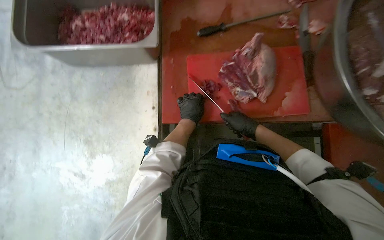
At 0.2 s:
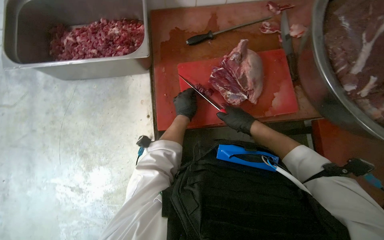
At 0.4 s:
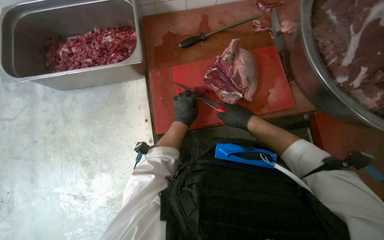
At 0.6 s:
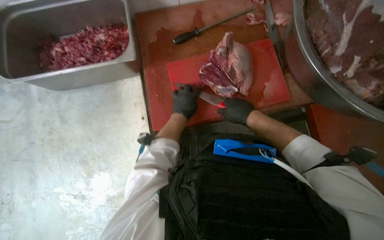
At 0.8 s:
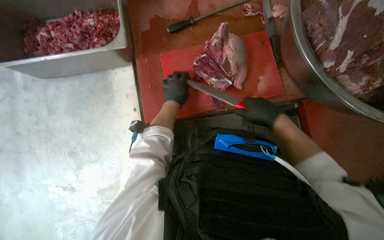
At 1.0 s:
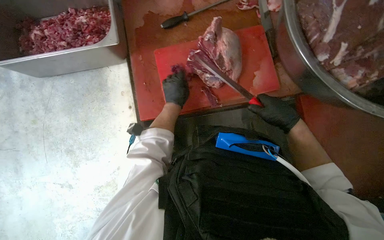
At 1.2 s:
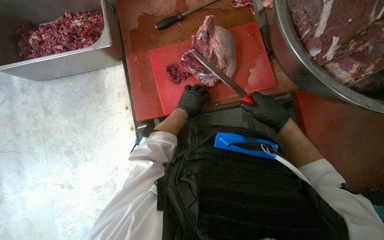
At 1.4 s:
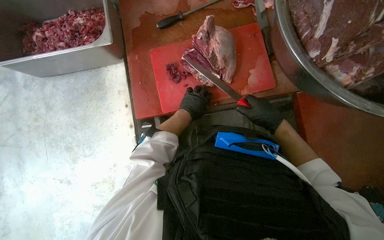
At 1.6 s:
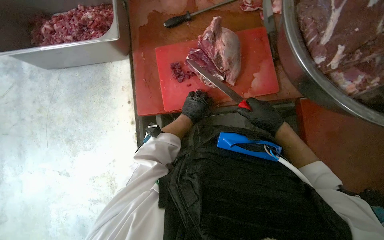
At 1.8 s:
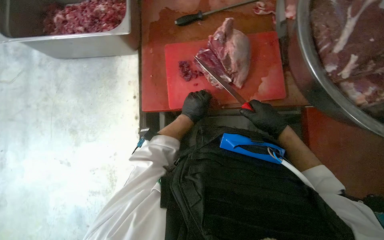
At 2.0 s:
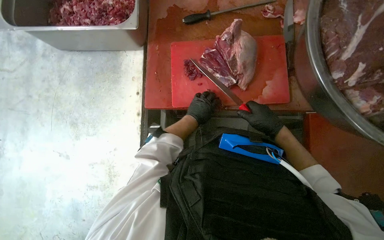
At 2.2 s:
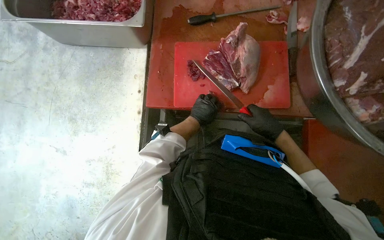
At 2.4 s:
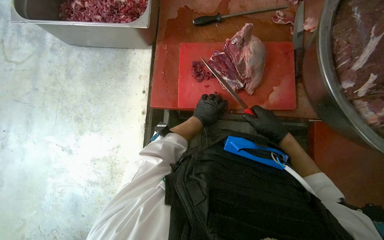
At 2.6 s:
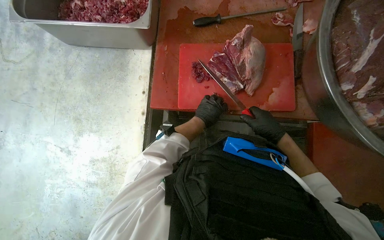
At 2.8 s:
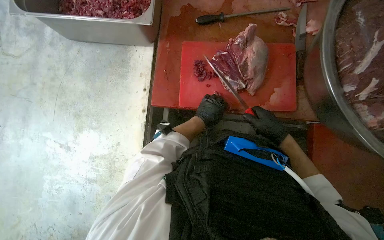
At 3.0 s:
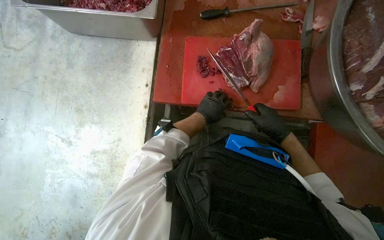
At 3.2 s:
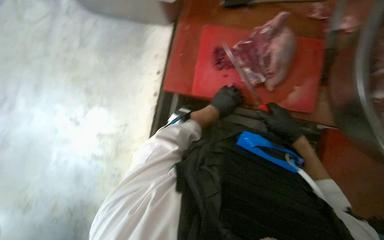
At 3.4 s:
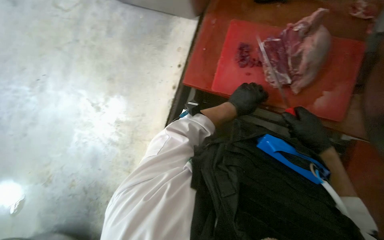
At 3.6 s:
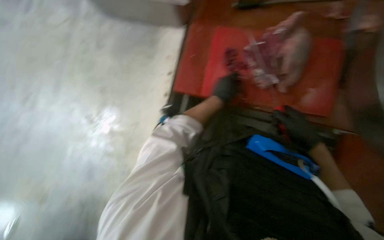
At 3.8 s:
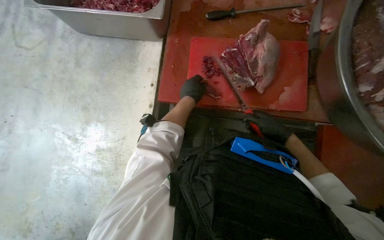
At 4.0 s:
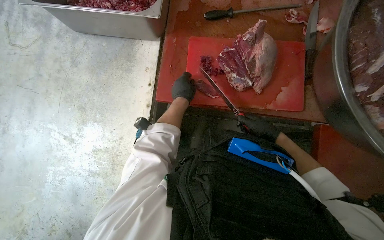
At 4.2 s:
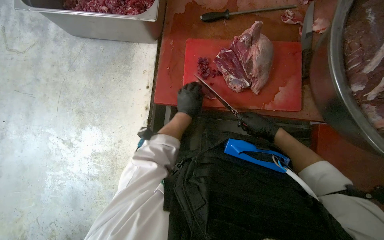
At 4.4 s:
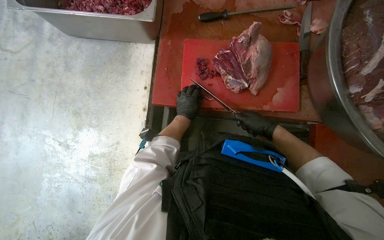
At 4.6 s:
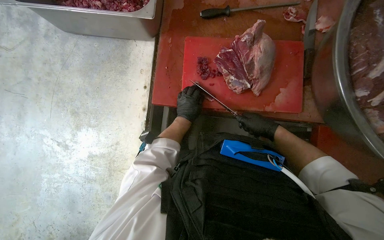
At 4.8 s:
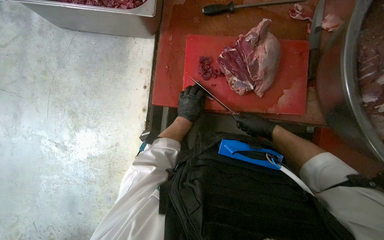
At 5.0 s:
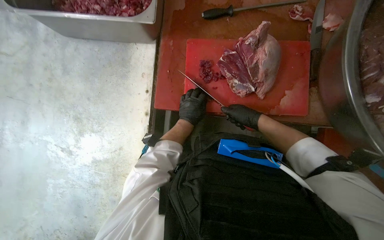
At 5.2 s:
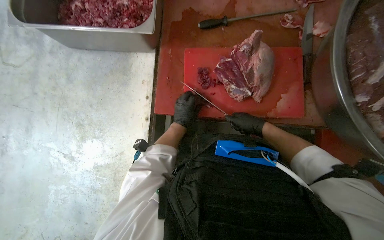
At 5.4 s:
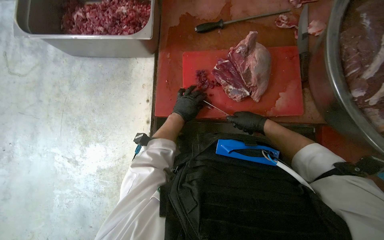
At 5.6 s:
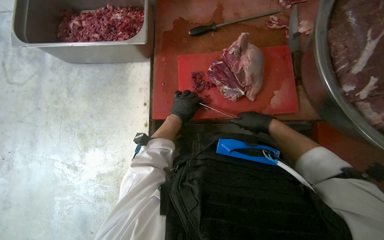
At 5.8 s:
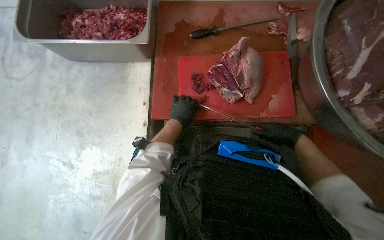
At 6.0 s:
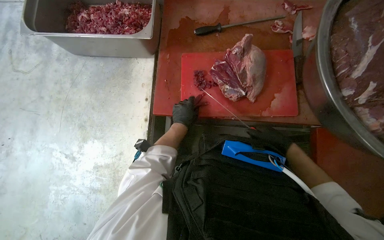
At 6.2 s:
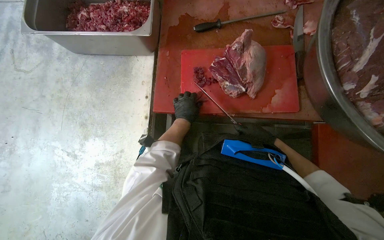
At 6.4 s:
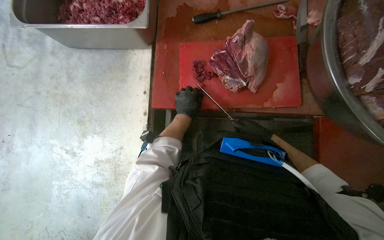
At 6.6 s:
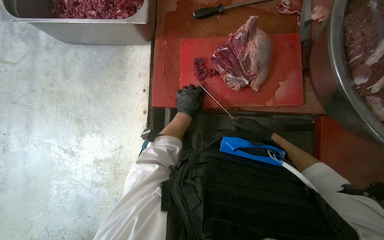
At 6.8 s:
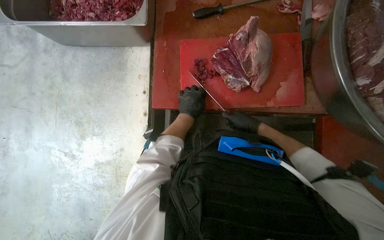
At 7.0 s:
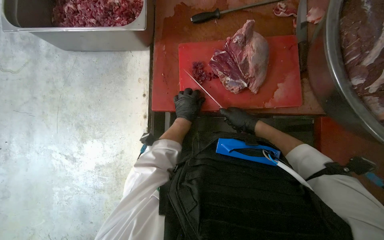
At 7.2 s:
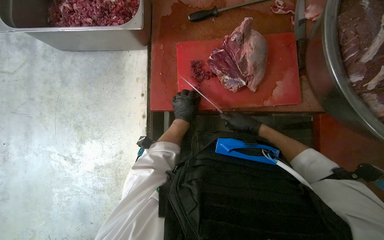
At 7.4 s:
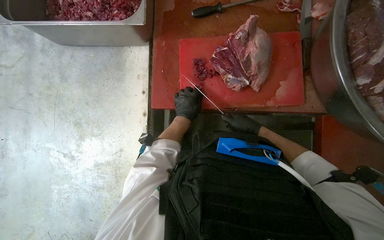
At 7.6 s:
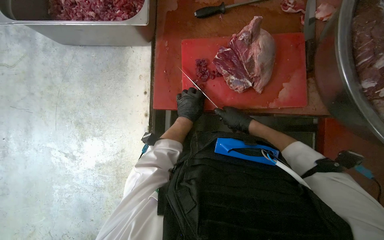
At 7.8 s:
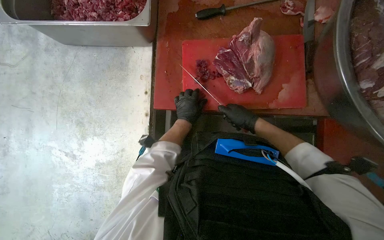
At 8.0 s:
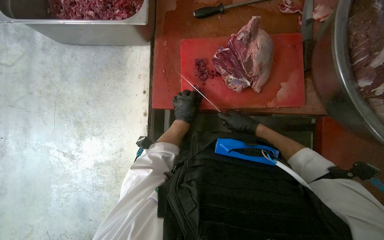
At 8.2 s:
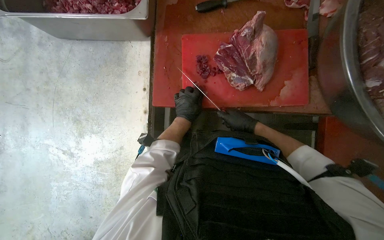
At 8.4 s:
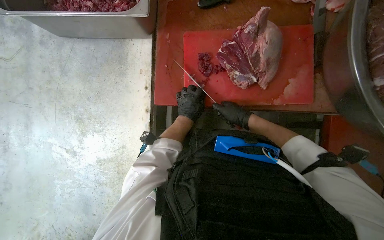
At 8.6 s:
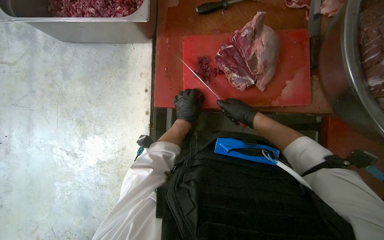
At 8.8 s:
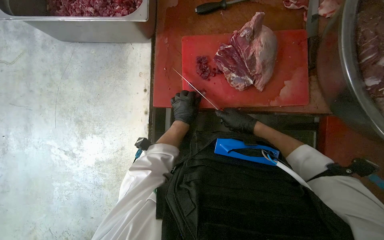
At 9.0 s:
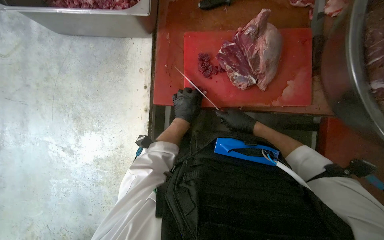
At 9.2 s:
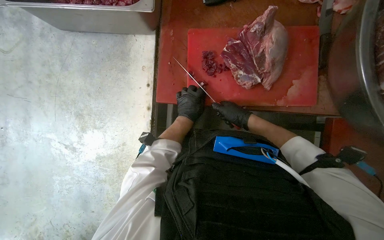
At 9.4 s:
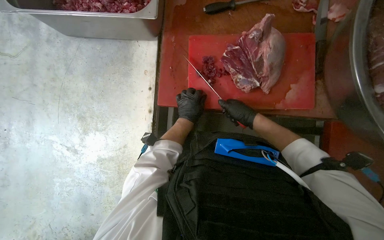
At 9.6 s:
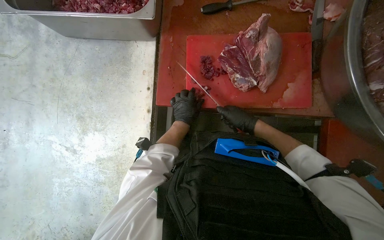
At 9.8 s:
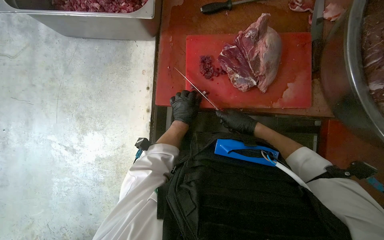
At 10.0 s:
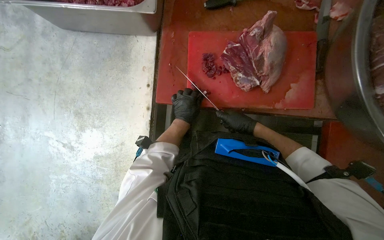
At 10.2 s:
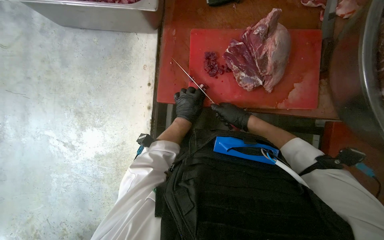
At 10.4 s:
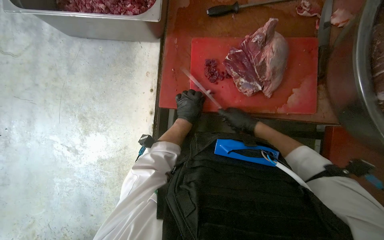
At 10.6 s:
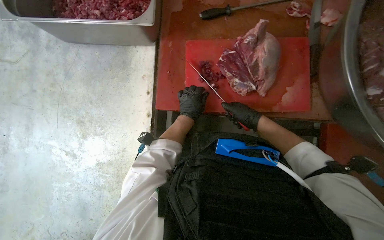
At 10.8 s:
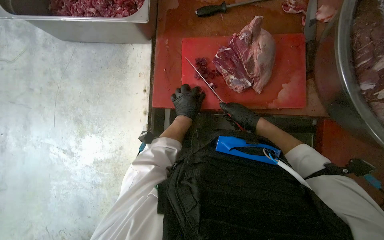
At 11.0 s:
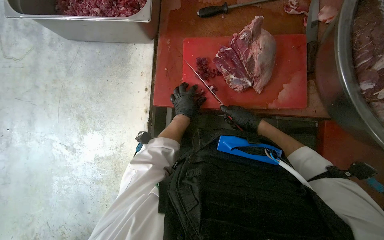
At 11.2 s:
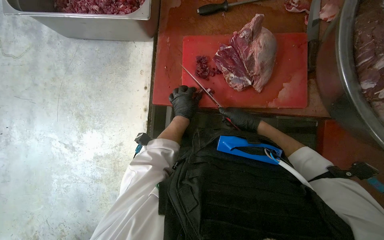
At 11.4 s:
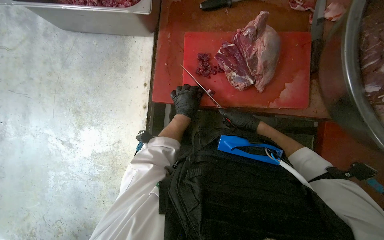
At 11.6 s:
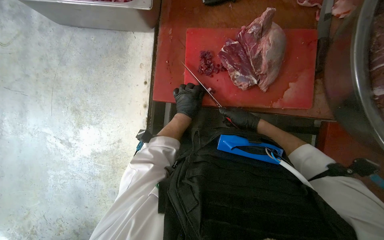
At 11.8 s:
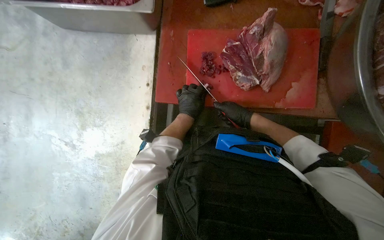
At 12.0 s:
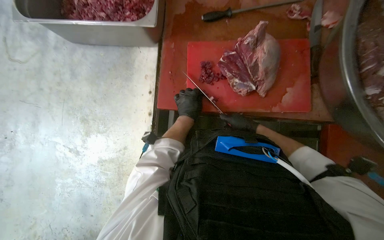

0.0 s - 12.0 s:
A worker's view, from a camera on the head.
Job: preparing food.
The whole recording: Cutting meat on board. The worker cuts pieces of meat on a red cutting board with a knife.
0.0 s - 1.6 s: The right hand shifts about 10 cm nearer to the camera.
1.6 s - 3.0 s: The hands stay close to where they were, moving slightly.
3.0 s - 4.4 s: The left hand goes about 10 cm farther from the camera.
4.4 s - 6.0 s: The hands stay close to where they were, moving slightly.
6.0 s - 7.6 s: The right hand moves to the left and farther from the camera, approximately 15 cm.
7.6 s - 12.0 s: The hands make small movements and keep their place.

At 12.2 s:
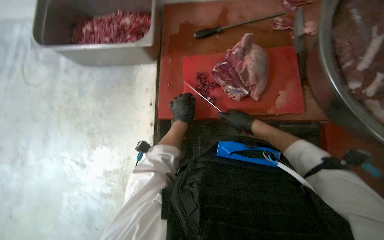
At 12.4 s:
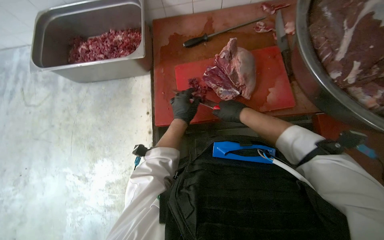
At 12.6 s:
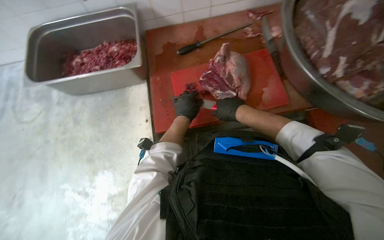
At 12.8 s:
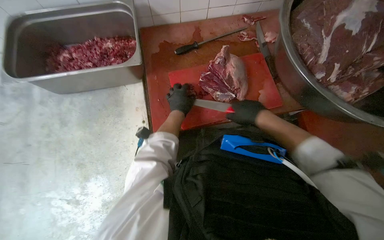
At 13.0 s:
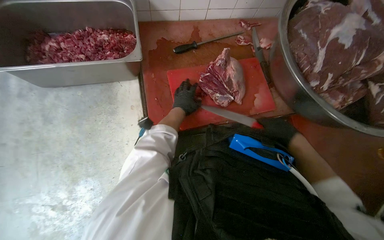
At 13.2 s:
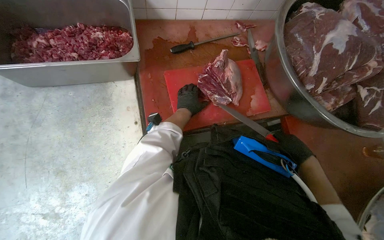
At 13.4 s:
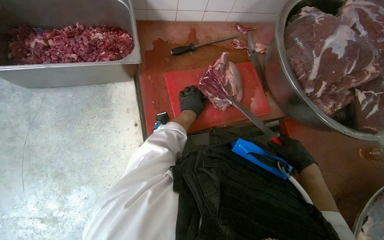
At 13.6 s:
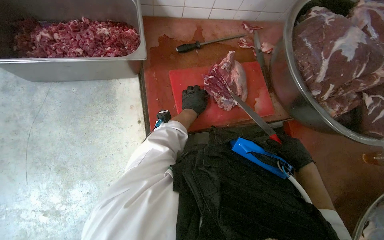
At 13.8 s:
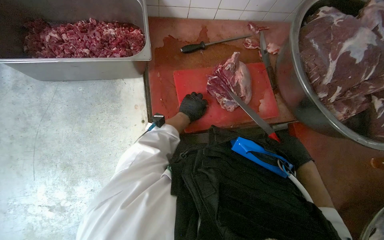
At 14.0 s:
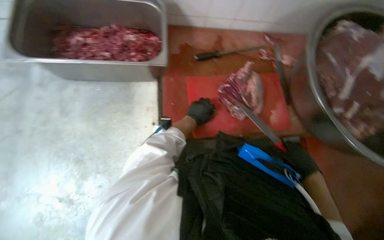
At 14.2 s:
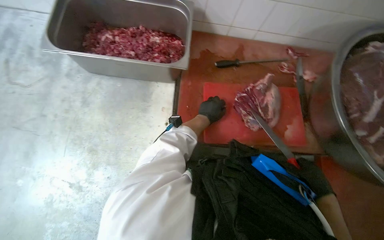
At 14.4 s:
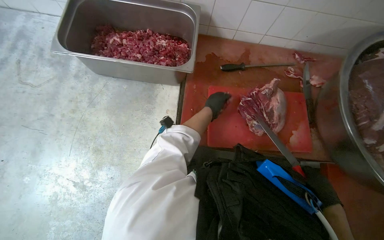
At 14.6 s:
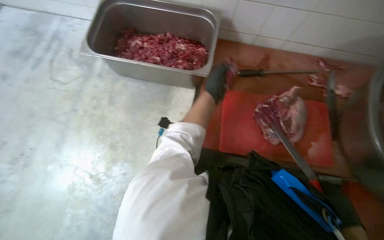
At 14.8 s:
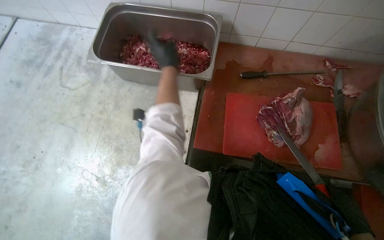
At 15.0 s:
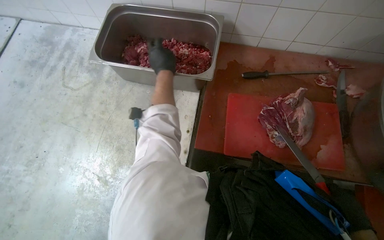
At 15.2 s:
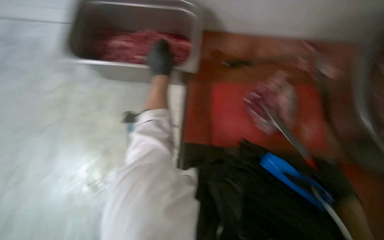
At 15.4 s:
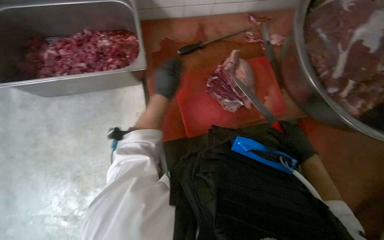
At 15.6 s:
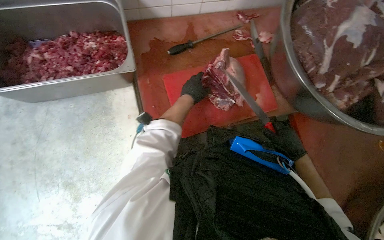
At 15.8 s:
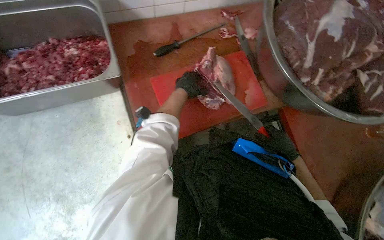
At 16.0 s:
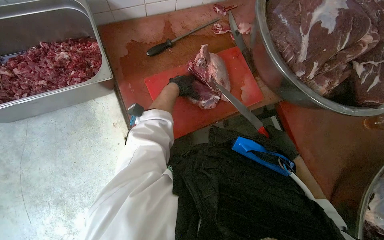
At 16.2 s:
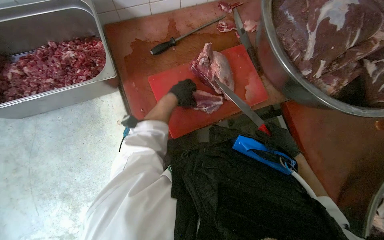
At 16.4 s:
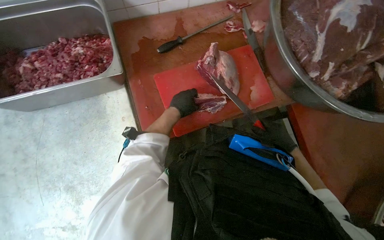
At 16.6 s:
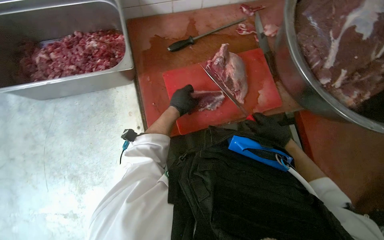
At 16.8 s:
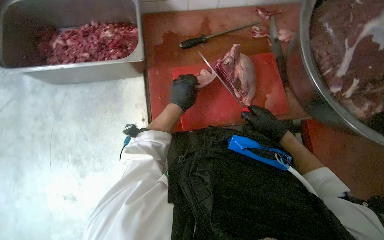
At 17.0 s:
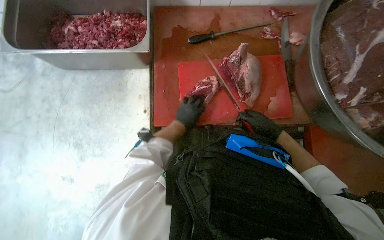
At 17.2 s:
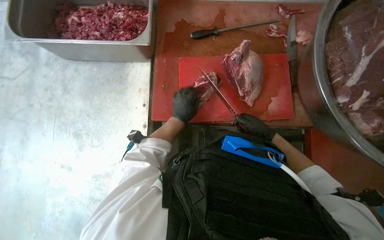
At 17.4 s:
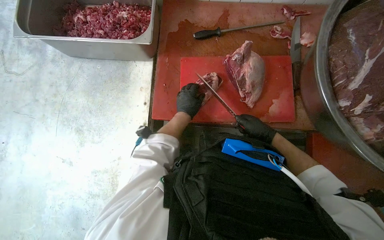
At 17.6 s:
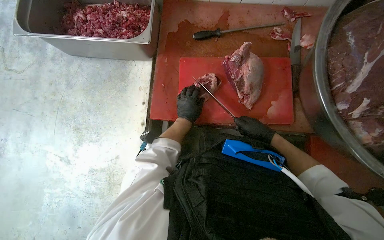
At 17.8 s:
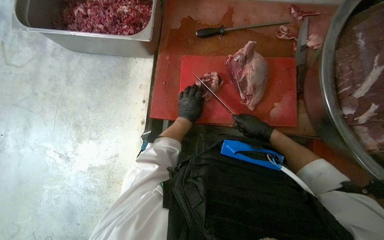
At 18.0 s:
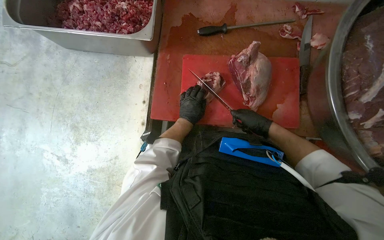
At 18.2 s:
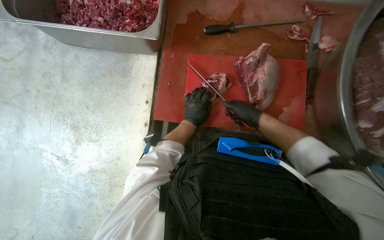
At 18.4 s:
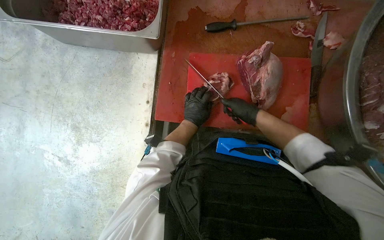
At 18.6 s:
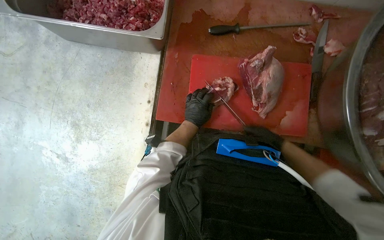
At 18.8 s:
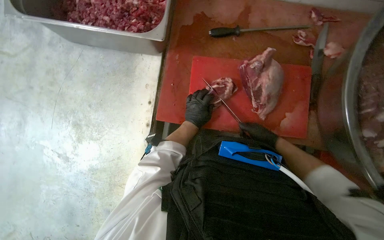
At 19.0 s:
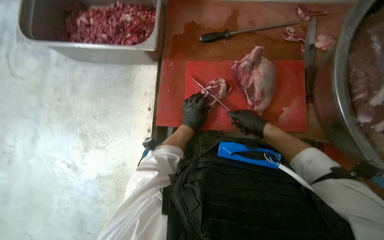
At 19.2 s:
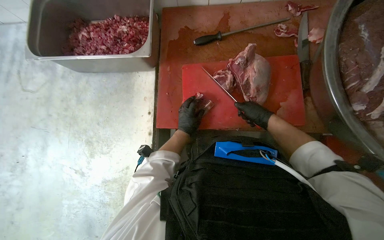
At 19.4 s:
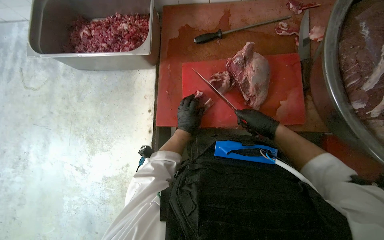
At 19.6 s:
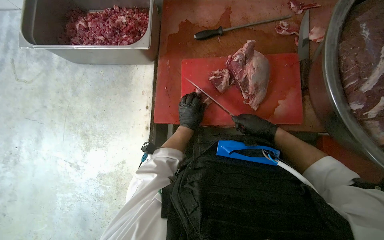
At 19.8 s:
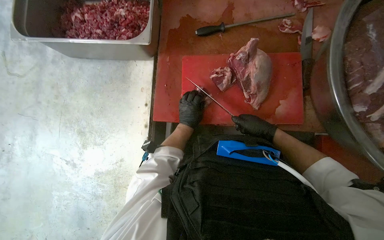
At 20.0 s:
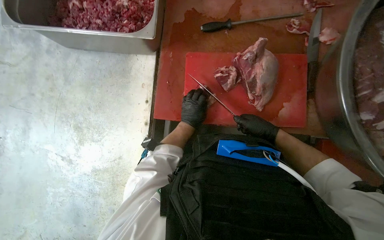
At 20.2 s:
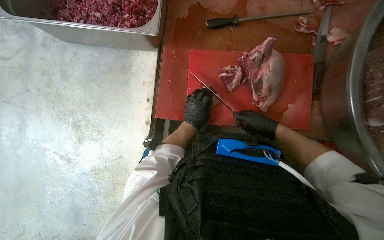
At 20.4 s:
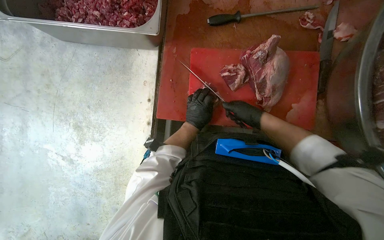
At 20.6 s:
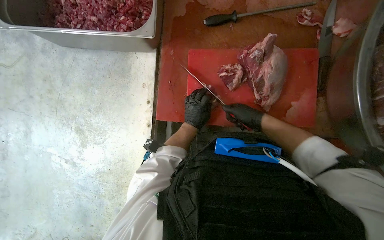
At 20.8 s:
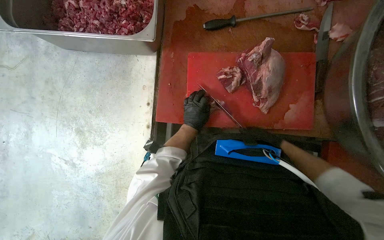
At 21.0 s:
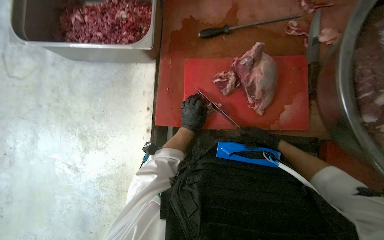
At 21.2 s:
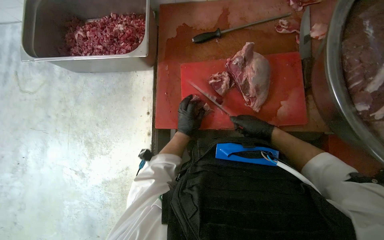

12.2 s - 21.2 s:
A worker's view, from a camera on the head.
Job: preparing food.
The whole recording: Cutting meat on board. The worker cuts pieces of meat on a red cutting board with a knife.
12.2 s - 13.8 s: The camera is aimed some 15 degrees further to the right. The right hand moves nearer to the camera, to the right and down the picture, some 25 cm.
13.8 s - 15.2 s: The wearer looks roughly 20 degrees further to the left. The left hand is displaced to the left, up the picture and nearer to the camera by roughly 30 cm. Meanwhile the right hand shifts about 10 cm to the right.
16.6 s - 18.2 s: The left hand moves farther from the camera, approximately 10 cm. Meanwhile the right hand is displaced up the picture and farther from the camera by about 20 cm.
